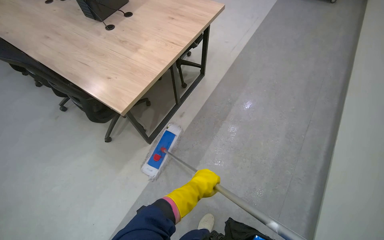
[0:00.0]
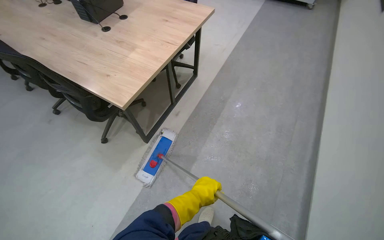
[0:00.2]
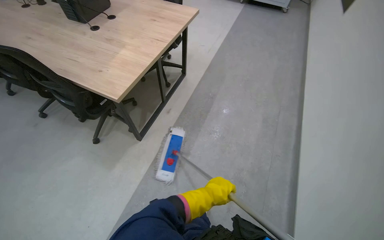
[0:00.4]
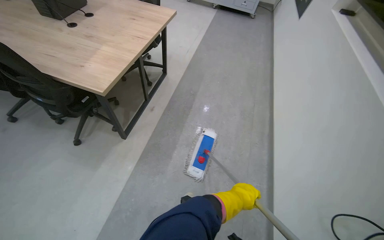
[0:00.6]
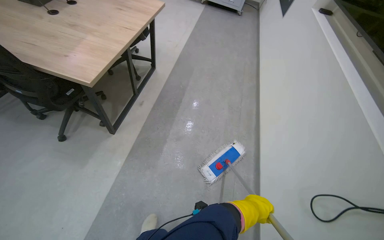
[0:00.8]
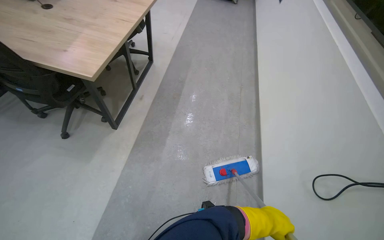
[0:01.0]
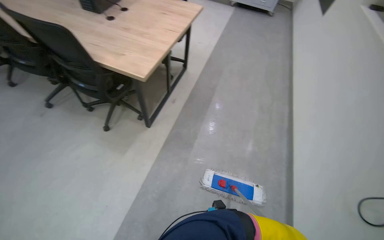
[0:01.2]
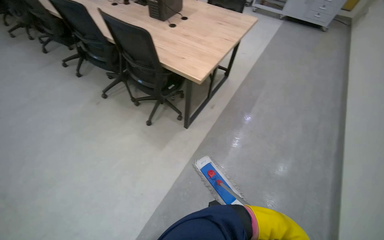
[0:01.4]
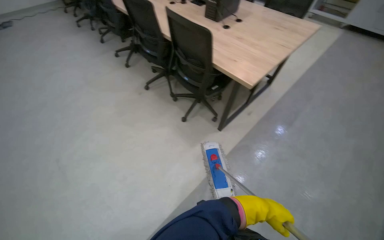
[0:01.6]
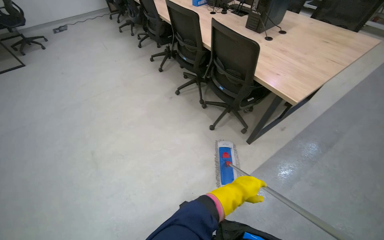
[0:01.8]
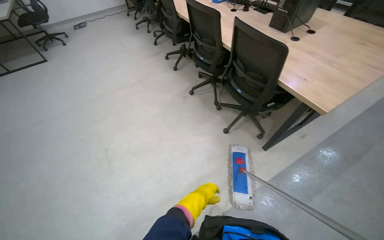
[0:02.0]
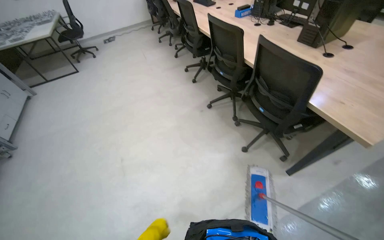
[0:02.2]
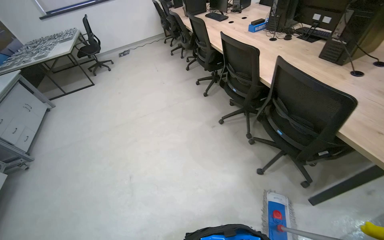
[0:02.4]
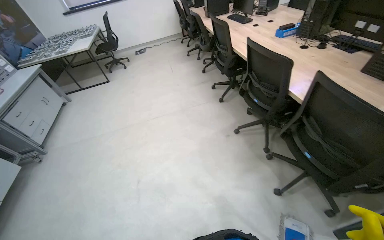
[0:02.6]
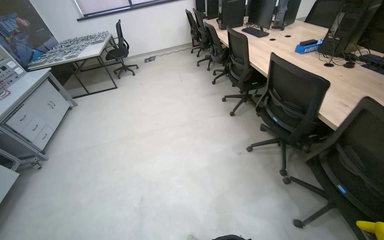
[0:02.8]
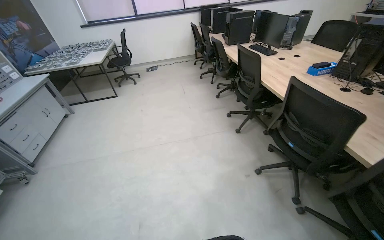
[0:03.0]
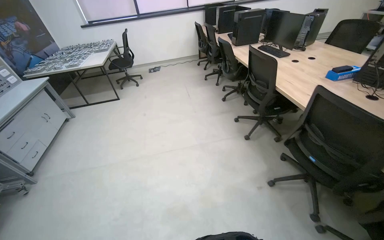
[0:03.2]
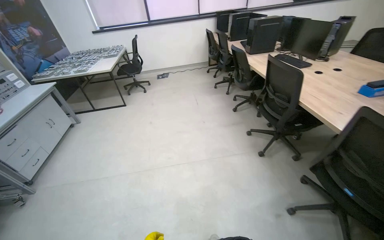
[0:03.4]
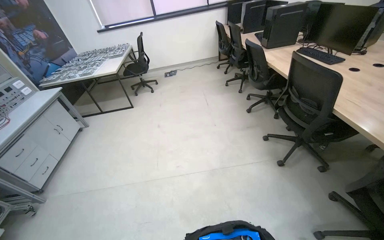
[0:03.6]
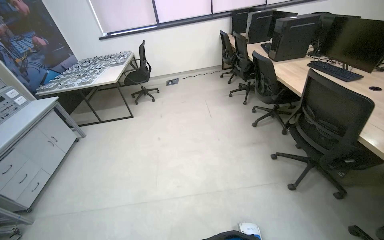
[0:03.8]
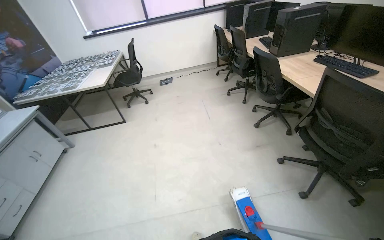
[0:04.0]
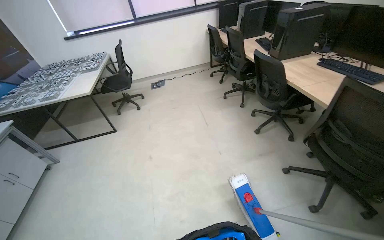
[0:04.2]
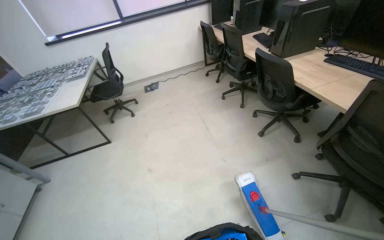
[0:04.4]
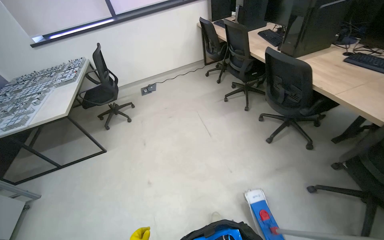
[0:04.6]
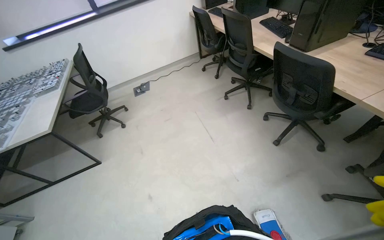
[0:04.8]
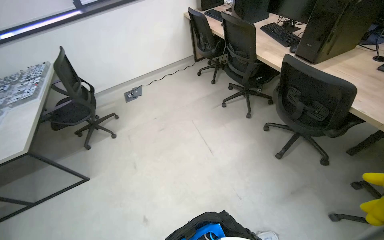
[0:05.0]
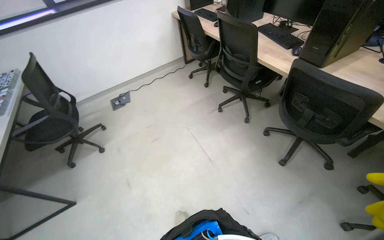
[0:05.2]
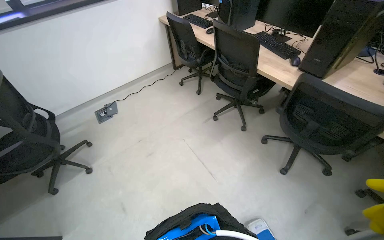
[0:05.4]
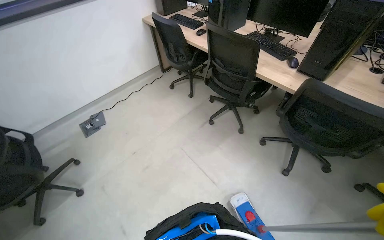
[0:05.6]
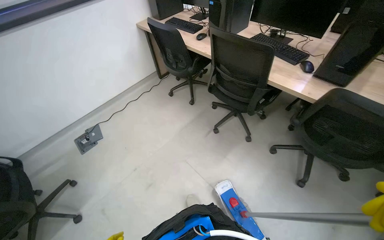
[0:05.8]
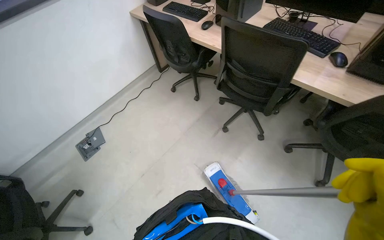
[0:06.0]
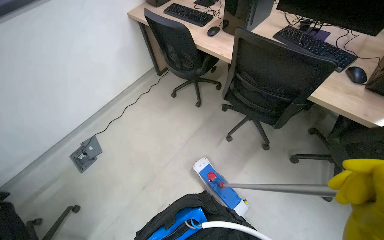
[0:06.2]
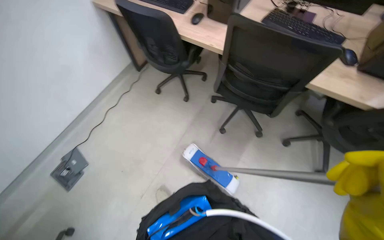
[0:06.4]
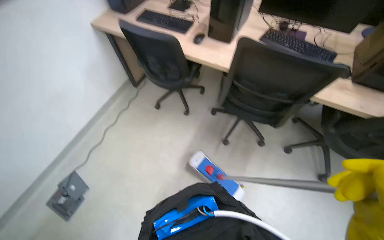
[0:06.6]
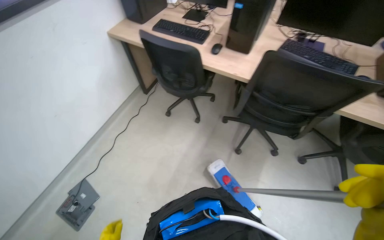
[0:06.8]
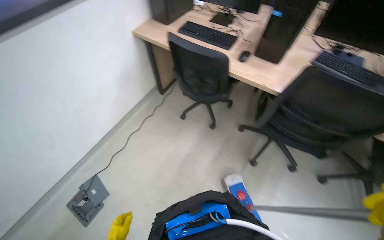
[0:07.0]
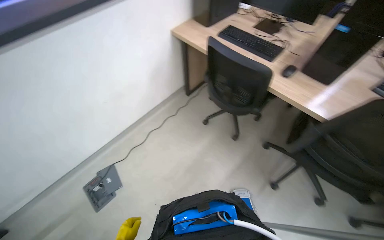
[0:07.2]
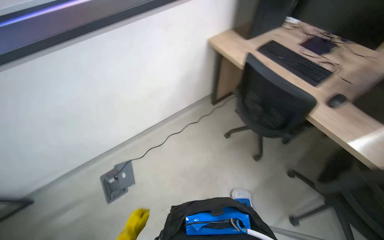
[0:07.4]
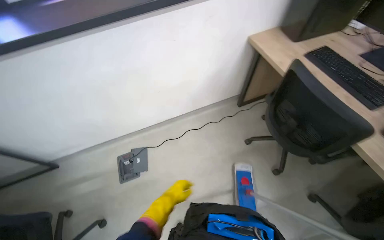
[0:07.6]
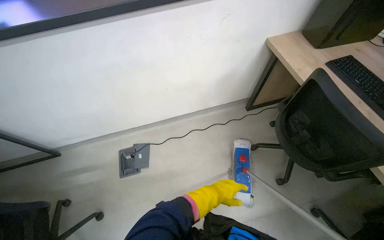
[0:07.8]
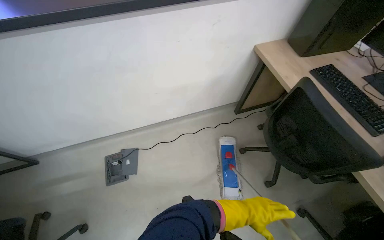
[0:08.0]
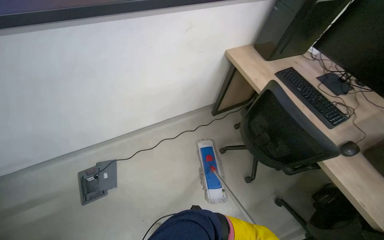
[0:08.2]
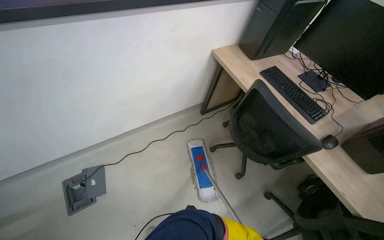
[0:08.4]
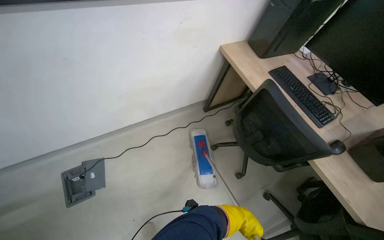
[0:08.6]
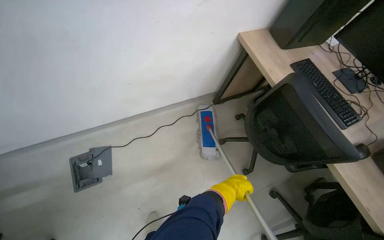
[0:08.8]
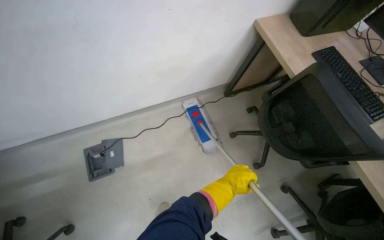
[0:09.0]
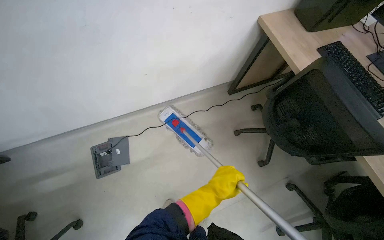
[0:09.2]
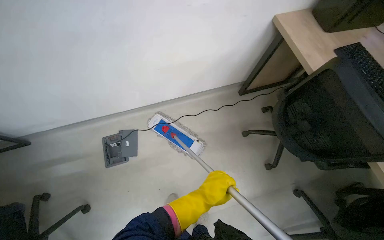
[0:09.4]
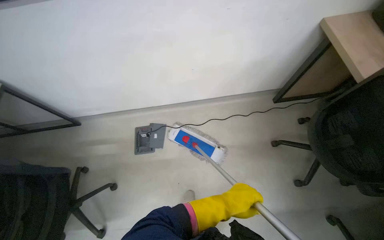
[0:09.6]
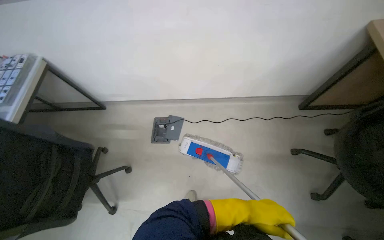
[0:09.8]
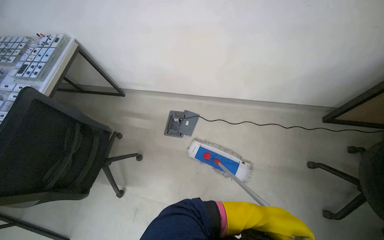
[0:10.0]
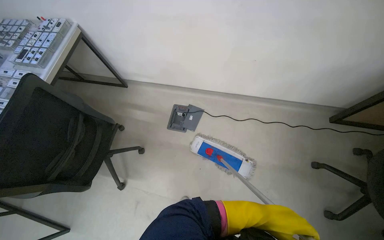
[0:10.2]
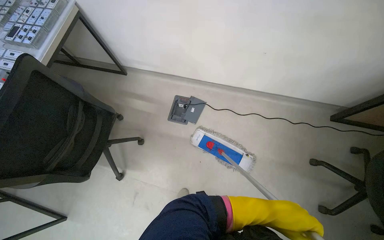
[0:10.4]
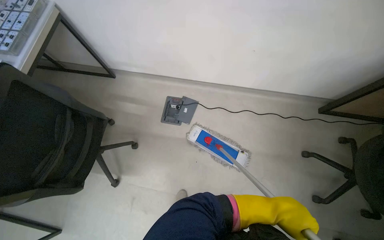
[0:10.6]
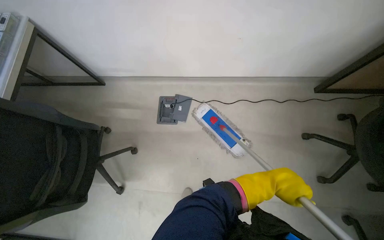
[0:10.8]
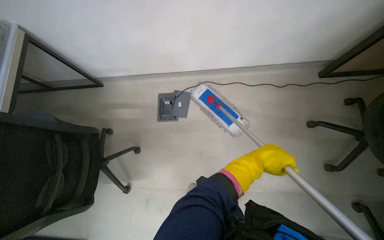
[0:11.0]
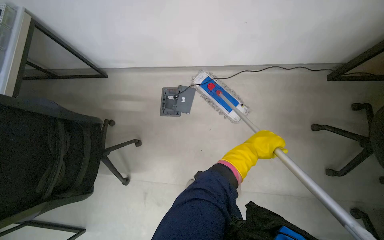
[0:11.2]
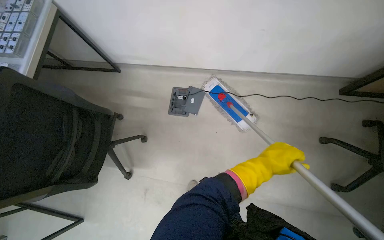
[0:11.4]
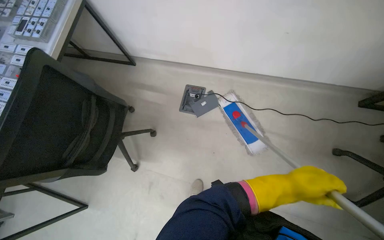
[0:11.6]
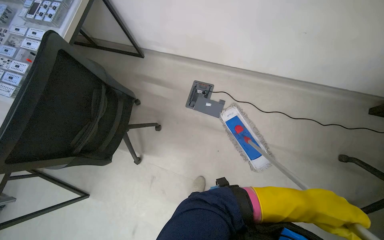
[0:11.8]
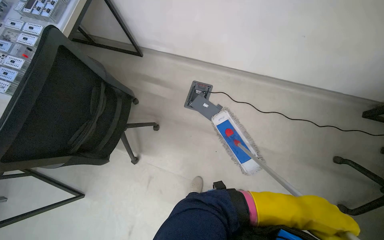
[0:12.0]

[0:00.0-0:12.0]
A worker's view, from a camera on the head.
Job: mopping floor.
The whole recording: Mopping room floor. The worker mops the floor in the room, moving chairs to clean the area.
0:00.0 to 0:01.6: The camera is carried roughly 70 cm.
0:01.6 to 0:03.0: The head travels approximately 80 cm. The wearer looks about 35 degrees further to the left.
0:03.0 to 0:04.4: The head travels some 1 m.
0:04.4 to 0:06.0: The head travels about 1.5 m. The head turns to the right by about 30 degrees.
0:06.0 to 0:07.6: The head travels about 80 cm. The wearer's head swings roughly 25 degrees to the left.
0:07.6 to 0:09.0: The left hand is displaced to the right and up the picture by roughly 20 cm.
0:09.0 to 0:10.4: The wearer's head swings about 40 degrees to the left.
0:10.4 to 0:12.0: The left hand goes up the picture and returns, roughly 15 cm each way.

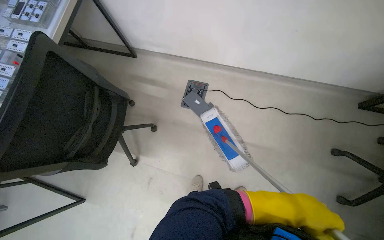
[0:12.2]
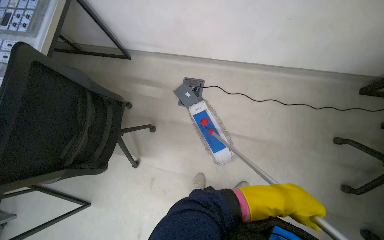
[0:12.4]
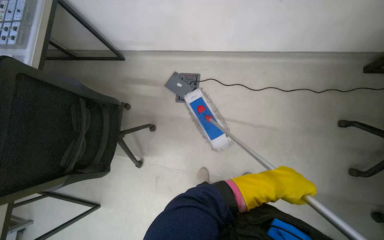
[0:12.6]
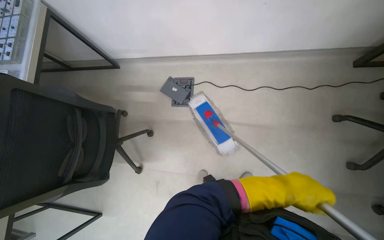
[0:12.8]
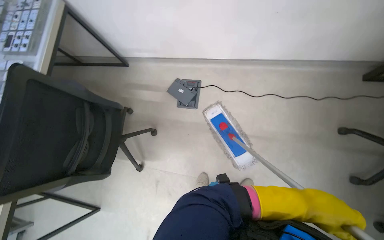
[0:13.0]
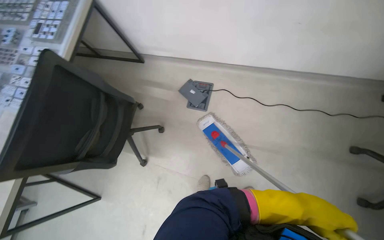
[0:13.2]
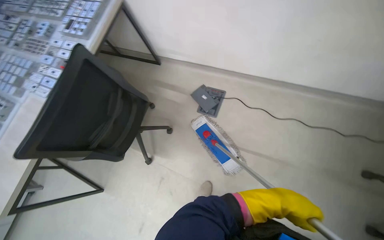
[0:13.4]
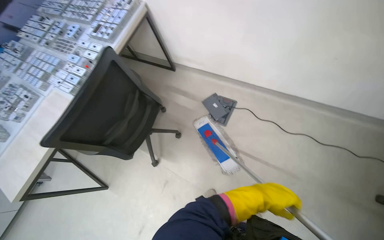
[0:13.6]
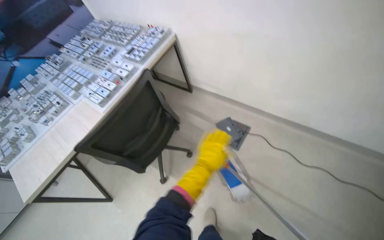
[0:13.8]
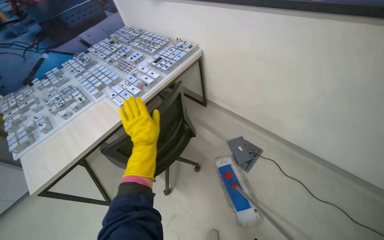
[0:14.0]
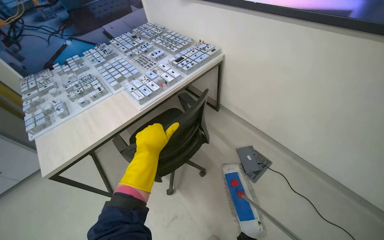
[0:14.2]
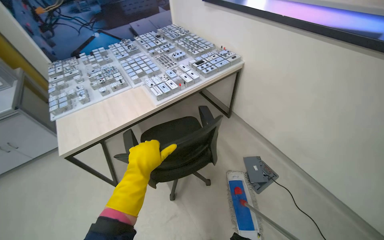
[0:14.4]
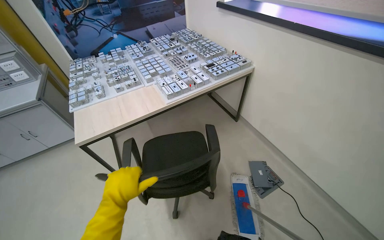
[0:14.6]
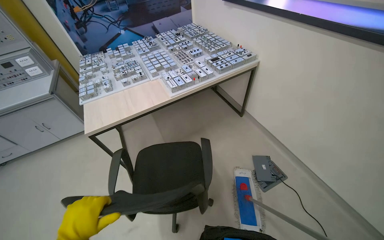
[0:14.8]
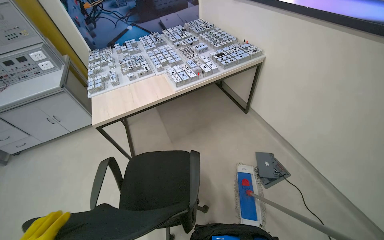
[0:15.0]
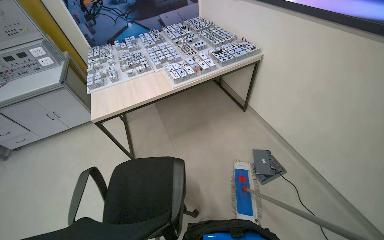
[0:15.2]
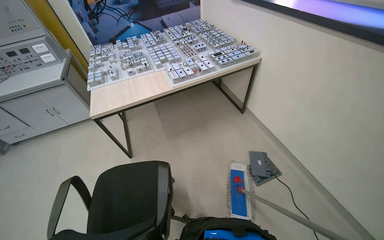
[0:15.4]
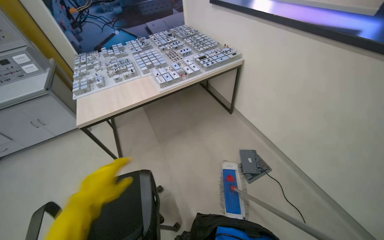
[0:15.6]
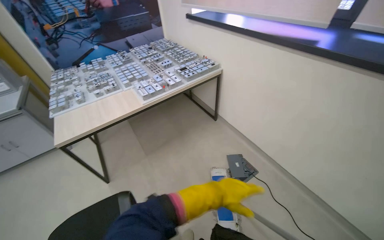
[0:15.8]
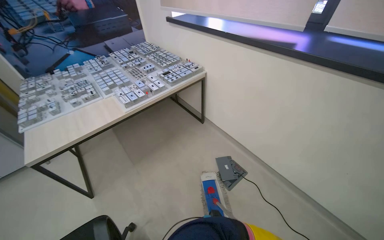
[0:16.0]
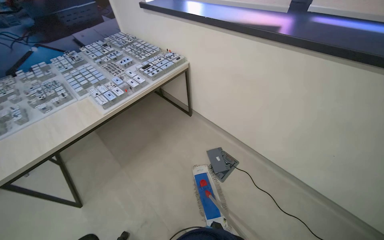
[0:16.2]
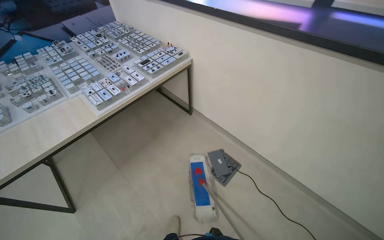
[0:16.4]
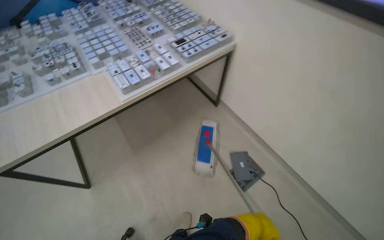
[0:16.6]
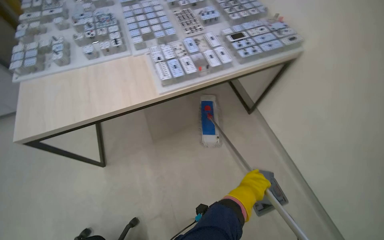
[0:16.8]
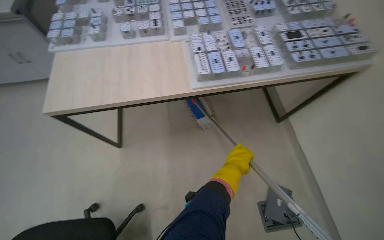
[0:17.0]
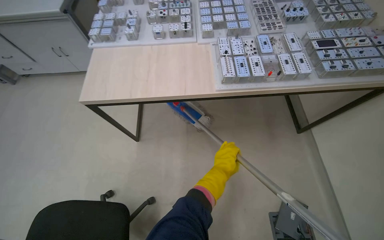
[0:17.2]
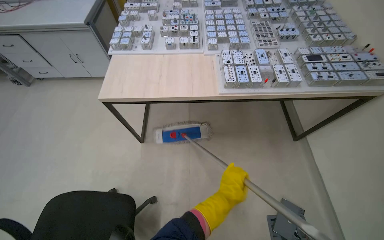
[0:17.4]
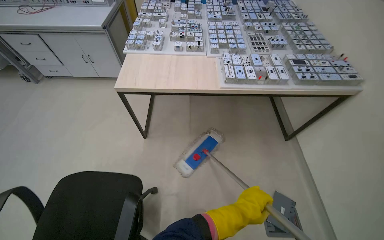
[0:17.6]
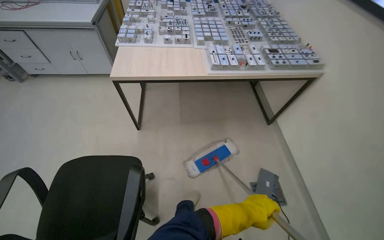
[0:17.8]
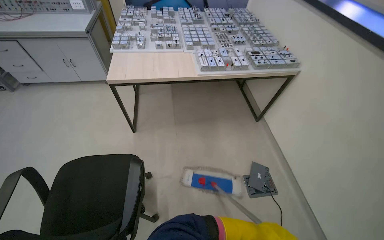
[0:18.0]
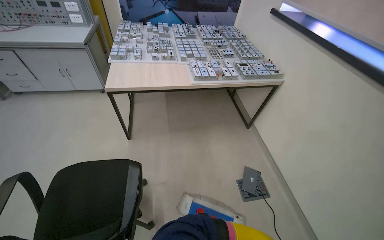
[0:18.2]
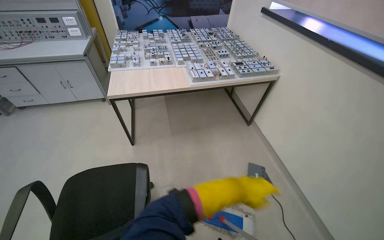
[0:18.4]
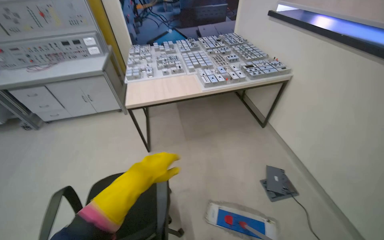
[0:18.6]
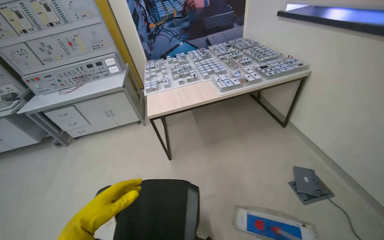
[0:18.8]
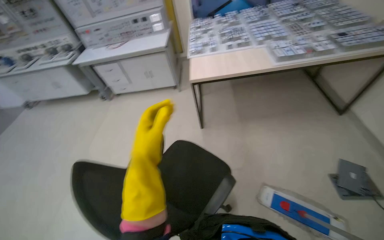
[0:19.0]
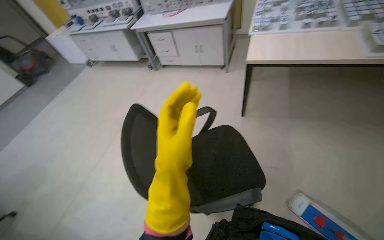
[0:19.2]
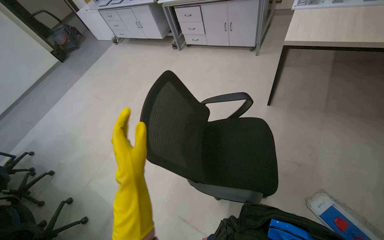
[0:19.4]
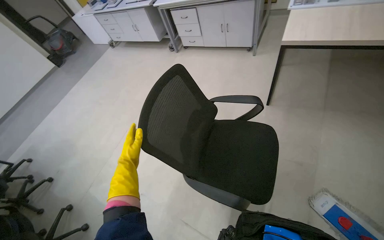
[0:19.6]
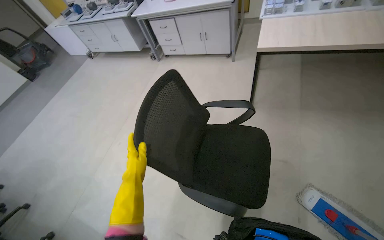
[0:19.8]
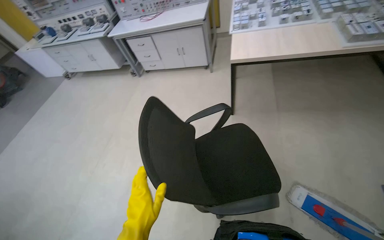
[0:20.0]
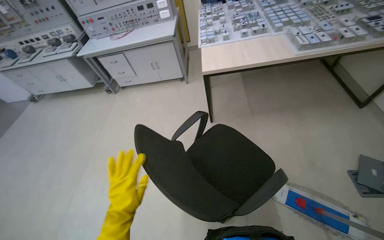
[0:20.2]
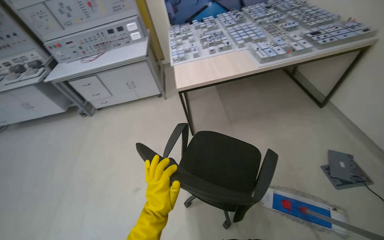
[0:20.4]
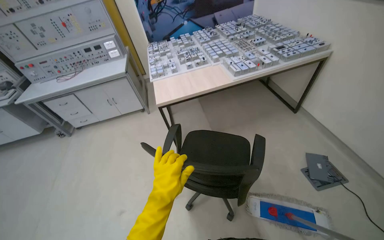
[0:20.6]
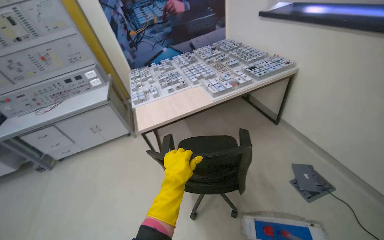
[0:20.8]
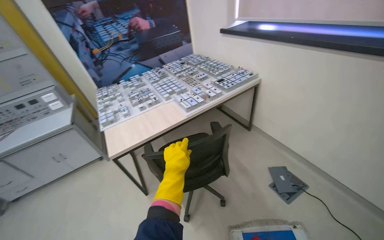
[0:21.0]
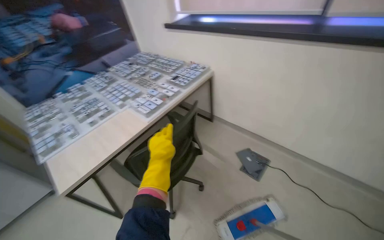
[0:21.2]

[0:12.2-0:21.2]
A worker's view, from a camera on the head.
Job: mopping floor.
The whole recording: Mopping room floor. The worker mops the floor in the room, moving chairs to clean the area.
0:12.2 to 0:13.8: The head turns to the left by some 20 degrees.
0:13.8 to 0:15.2: The head turns to the left by approximately 30 degrees.
0:16.6 to 0:18.2: The head travels some 50 cm. Everything in view rotates about 30 degrees clockwise.
0:18.2 to 0:19.8: The view swings roughly 35 degrees to the left. The camera pitches downward, by approximately 15 degrees.
0:19.8 to 0:21.2: The head turns to the right by roughly 65 degrees. The wearer looks some 25 degrees further upward.
